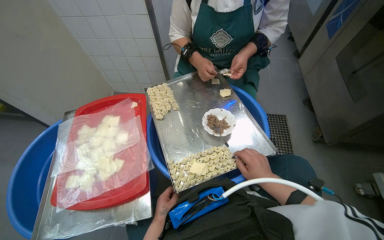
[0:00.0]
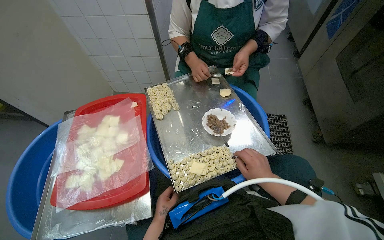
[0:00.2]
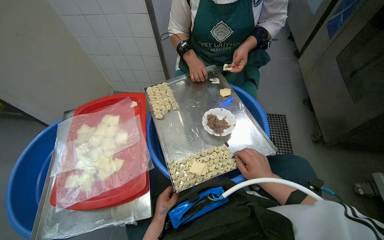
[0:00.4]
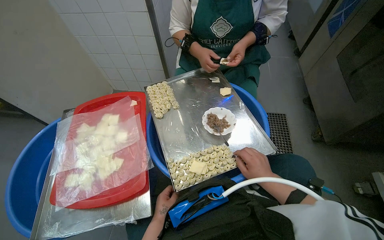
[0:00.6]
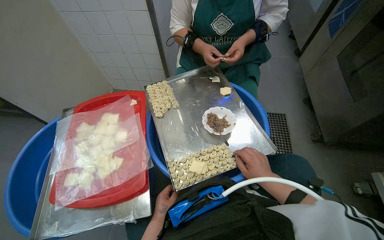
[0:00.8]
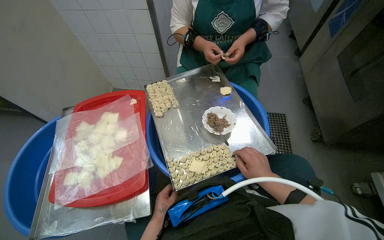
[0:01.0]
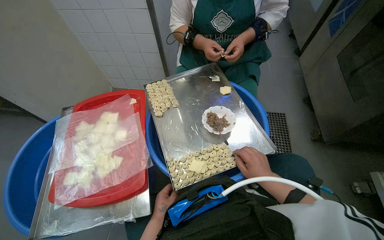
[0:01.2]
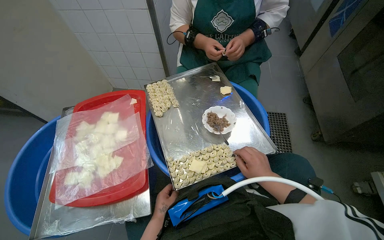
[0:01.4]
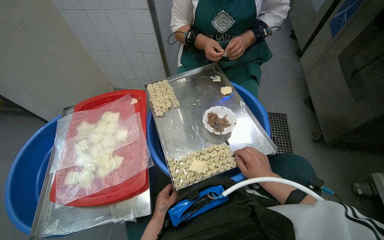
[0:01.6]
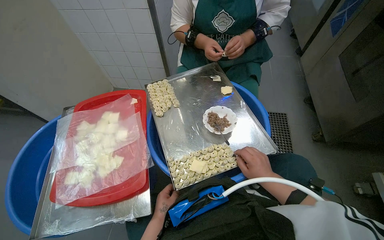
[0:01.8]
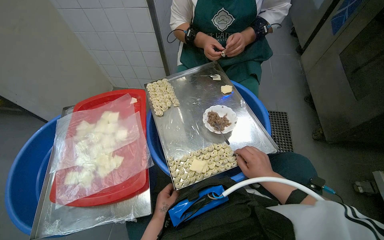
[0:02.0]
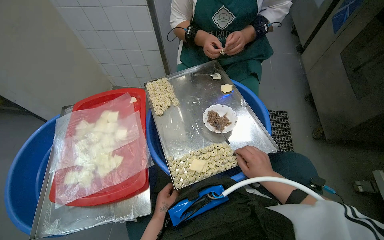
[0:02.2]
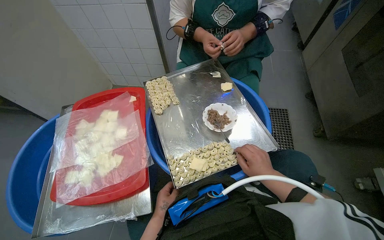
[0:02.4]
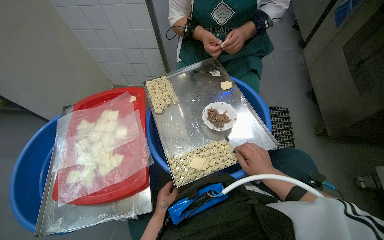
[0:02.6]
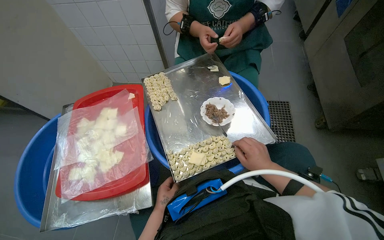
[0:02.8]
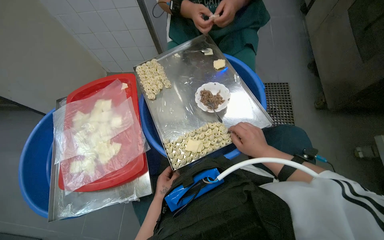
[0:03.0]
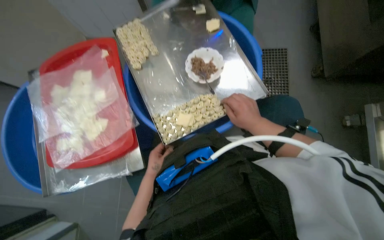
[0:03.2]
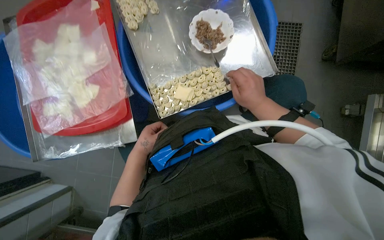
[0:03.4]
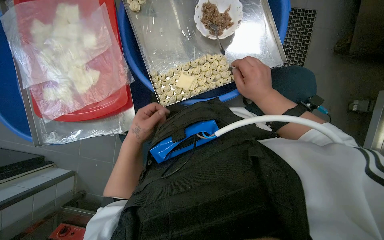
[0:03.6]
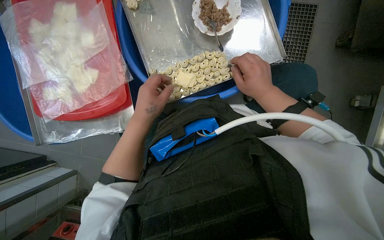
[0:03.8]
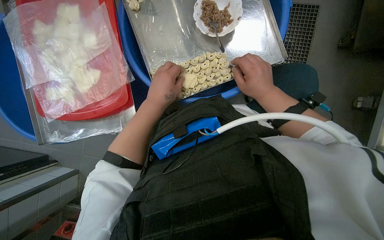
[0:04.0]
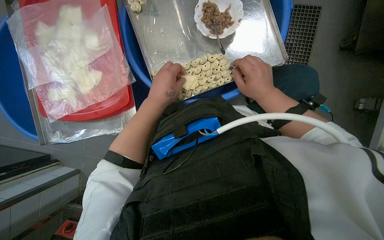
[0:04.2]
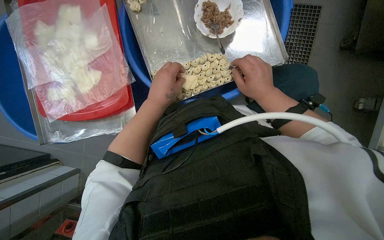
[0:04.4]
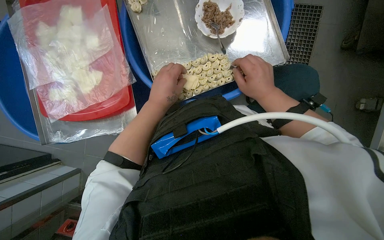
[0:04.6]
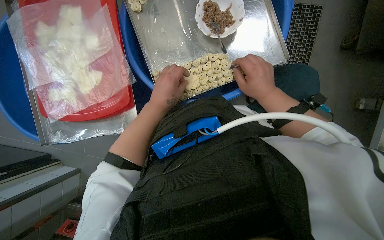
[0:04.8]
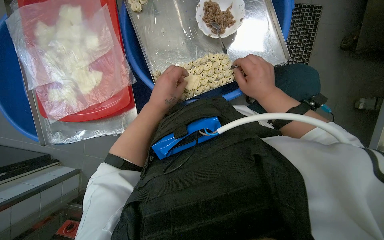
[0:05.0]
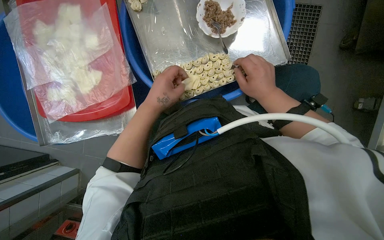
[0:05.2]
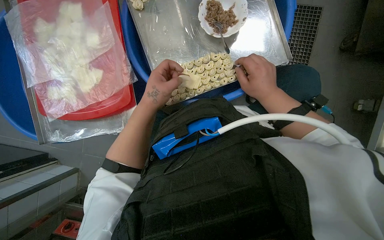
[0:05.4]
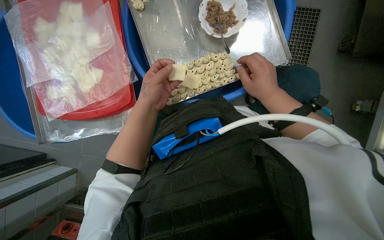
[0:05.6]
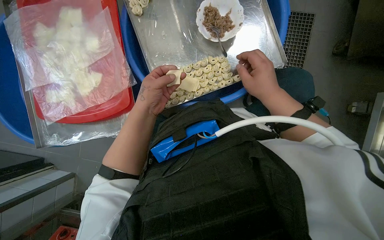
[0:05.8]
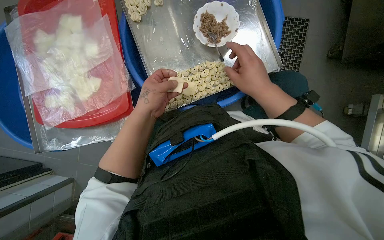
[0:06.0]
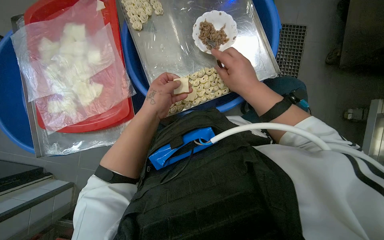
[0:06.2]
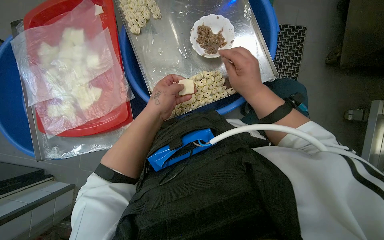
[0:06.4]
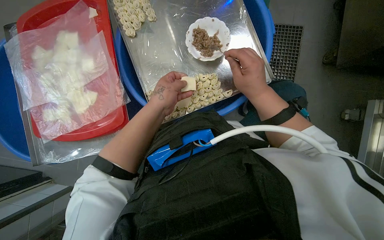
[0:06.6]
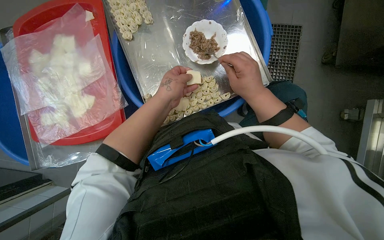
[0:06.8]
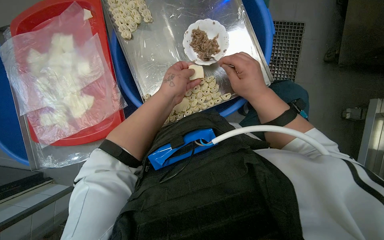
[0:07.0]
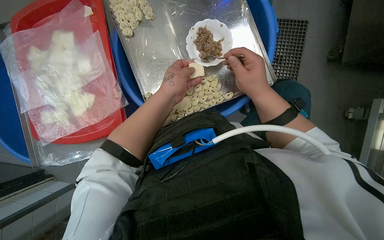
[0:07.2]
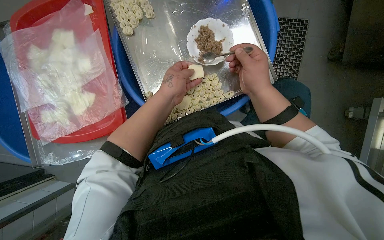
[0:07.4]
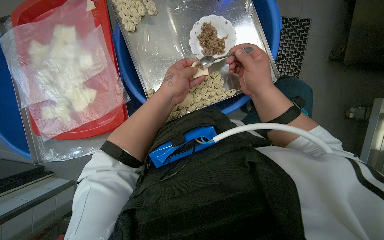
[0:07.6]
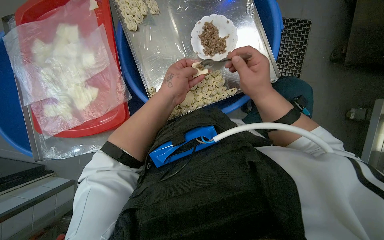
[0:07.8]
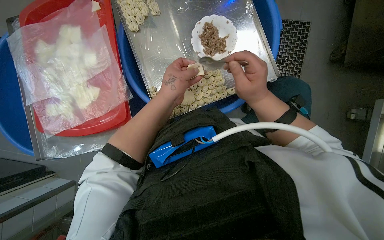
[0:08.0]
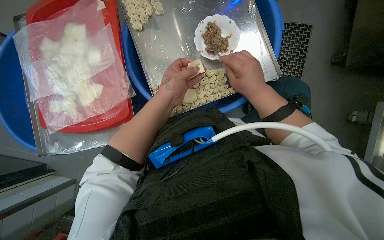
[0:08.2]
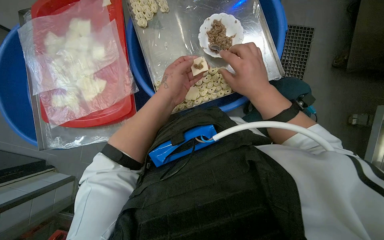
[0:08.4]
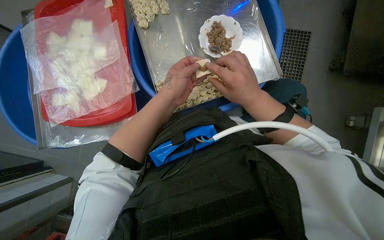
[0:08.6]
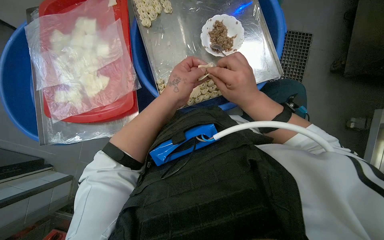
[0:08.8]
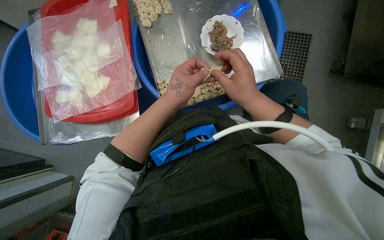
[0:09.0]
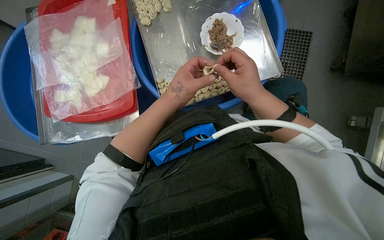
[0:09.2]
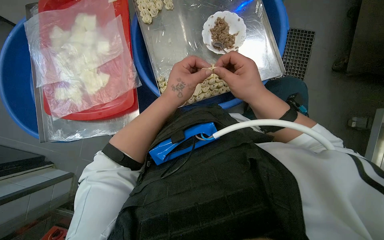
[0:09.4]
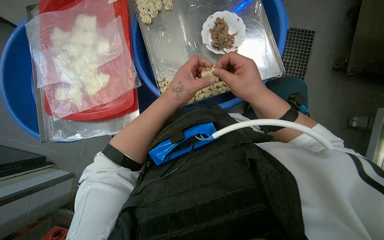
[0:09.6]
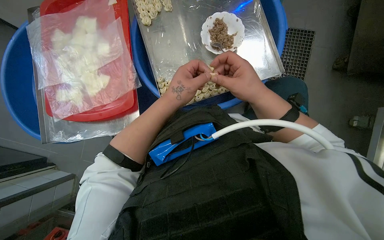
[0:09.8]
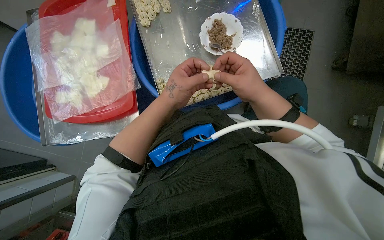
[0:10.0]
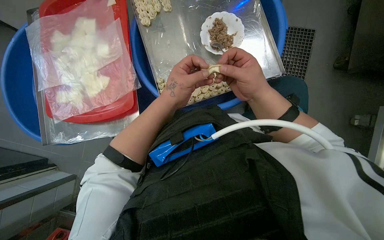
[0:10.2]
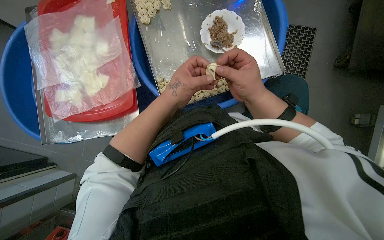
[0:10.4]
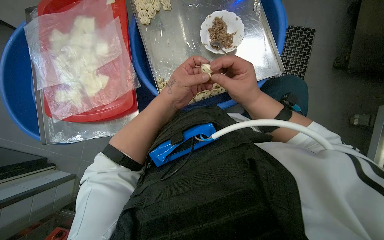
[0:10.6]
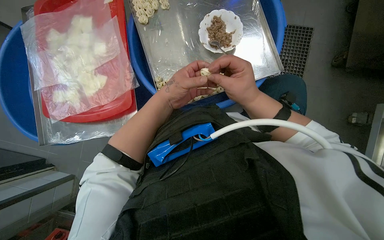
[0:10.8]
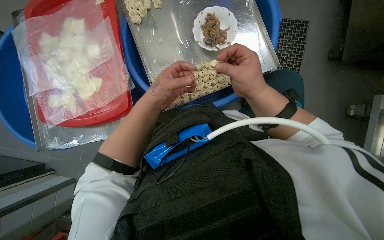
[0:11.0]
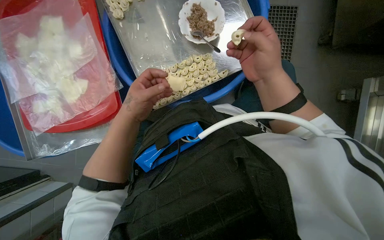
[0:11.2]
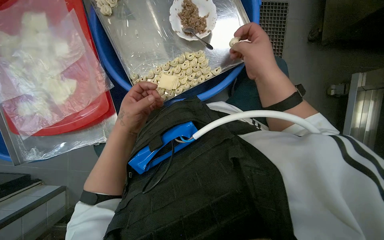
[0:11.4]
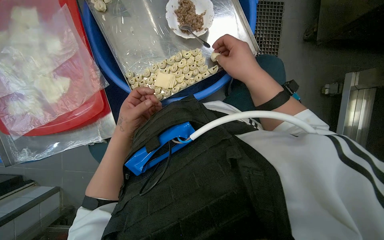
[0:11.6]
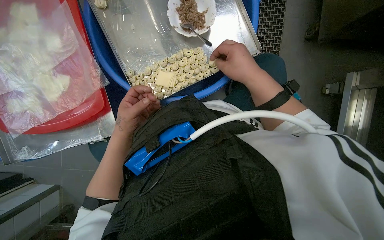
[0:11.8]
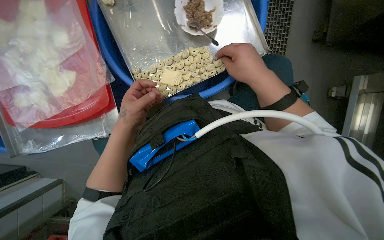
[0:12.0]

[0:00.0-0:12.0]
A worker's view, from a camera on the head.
Job: preparing food.
The whole recording: Making dumplings with meat filling. The worker picks up dough, fills it with meat, folds it, and places the finished dumpling on a tray.
0:00.0 to 0:03.0: The hands make small movements and keep their place.
0:03.0 to 0:04.4: The wearer looks some 25 degrees further downward.
0:04.4 to 0:06.0: The hands make small movements and keep their place.
0:09.0 to 0:10.4: The hands make small movements and keep their place.

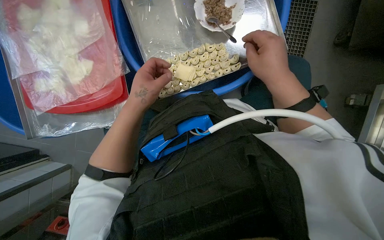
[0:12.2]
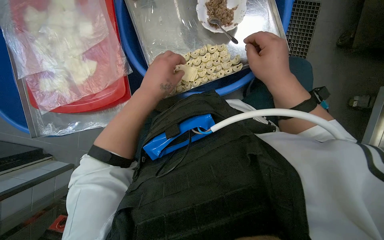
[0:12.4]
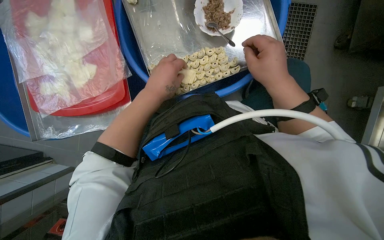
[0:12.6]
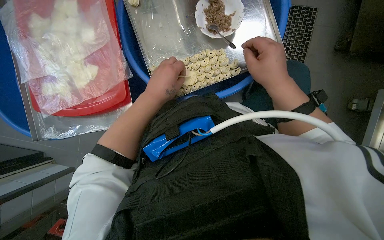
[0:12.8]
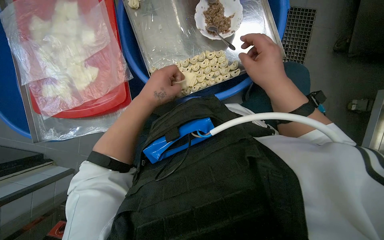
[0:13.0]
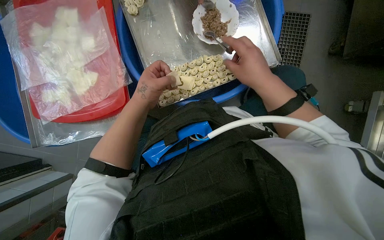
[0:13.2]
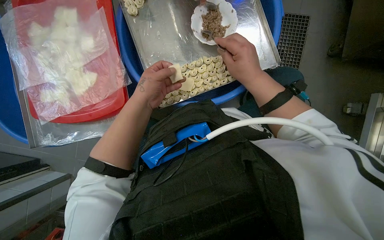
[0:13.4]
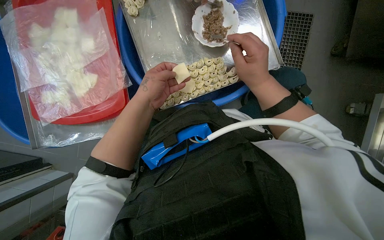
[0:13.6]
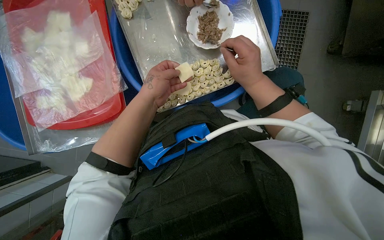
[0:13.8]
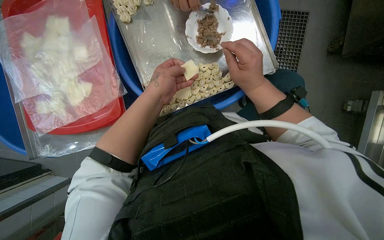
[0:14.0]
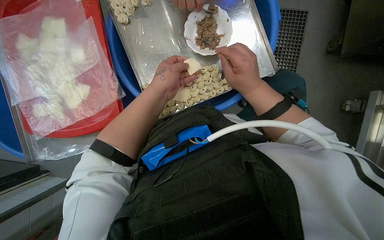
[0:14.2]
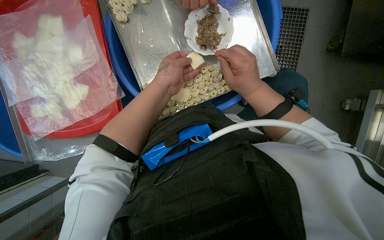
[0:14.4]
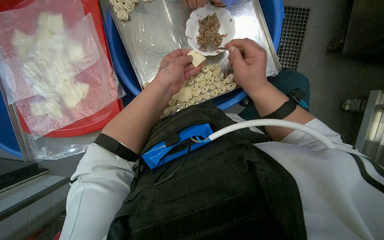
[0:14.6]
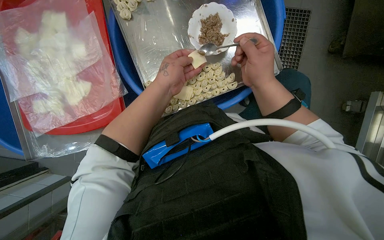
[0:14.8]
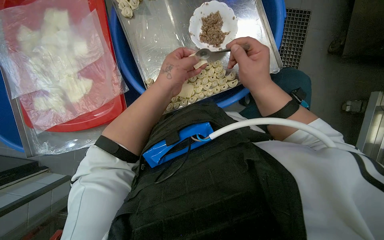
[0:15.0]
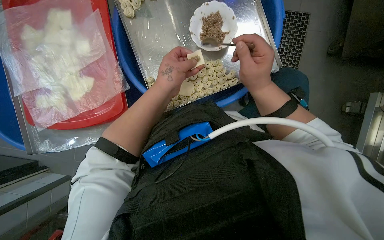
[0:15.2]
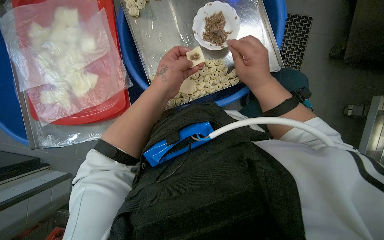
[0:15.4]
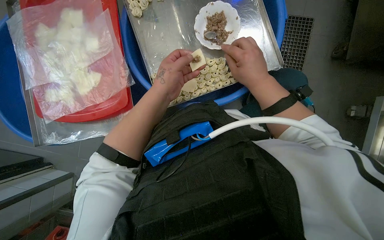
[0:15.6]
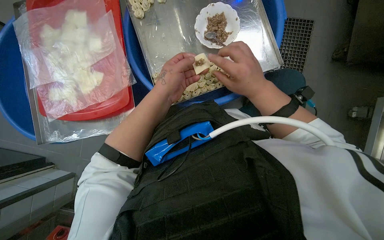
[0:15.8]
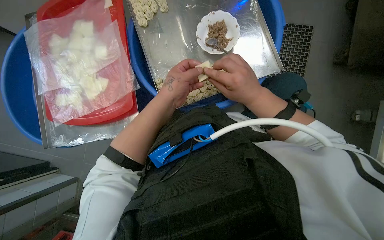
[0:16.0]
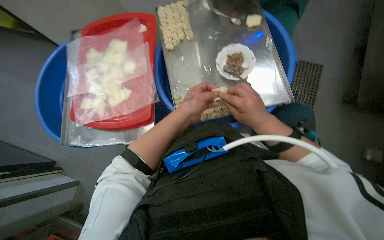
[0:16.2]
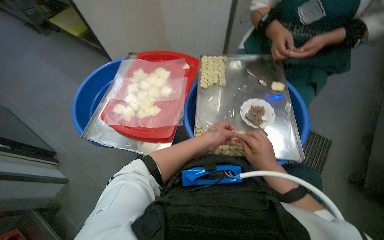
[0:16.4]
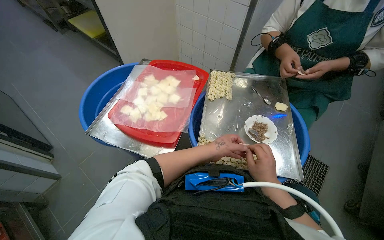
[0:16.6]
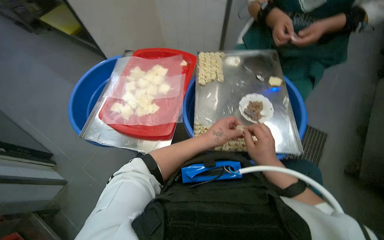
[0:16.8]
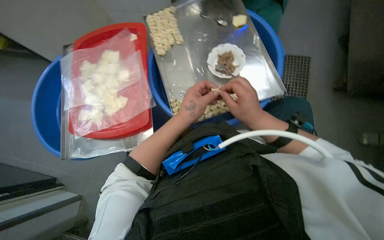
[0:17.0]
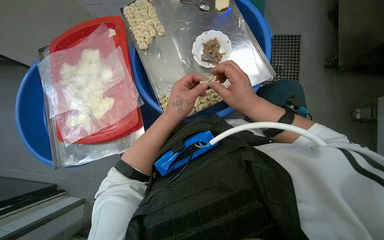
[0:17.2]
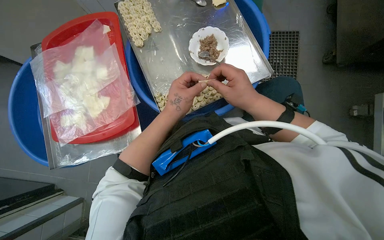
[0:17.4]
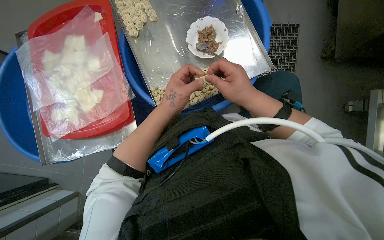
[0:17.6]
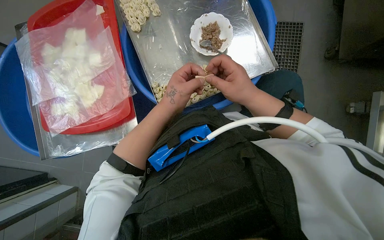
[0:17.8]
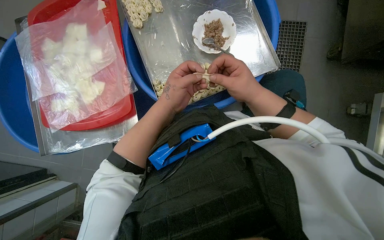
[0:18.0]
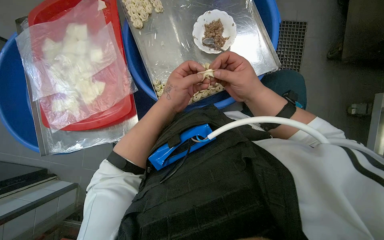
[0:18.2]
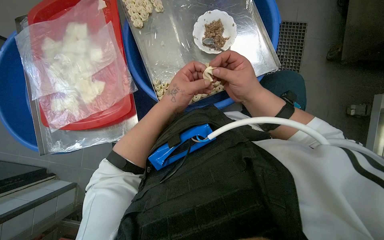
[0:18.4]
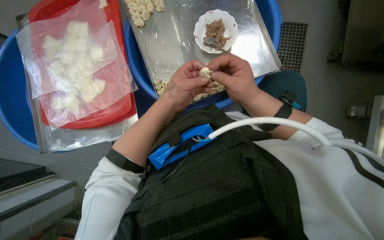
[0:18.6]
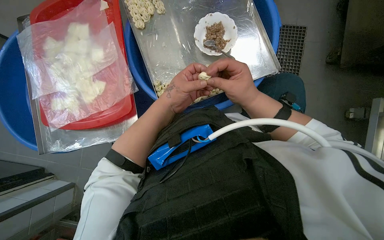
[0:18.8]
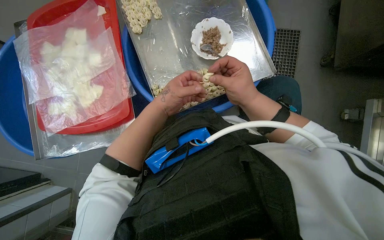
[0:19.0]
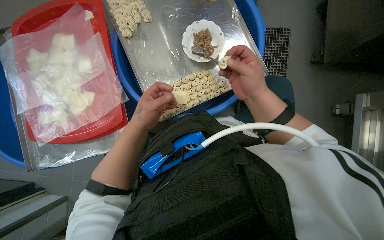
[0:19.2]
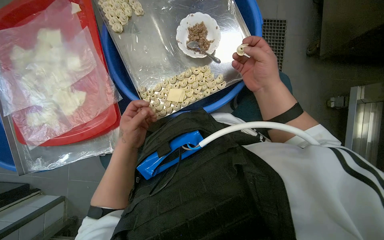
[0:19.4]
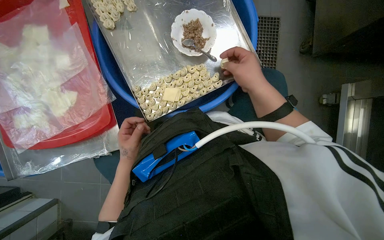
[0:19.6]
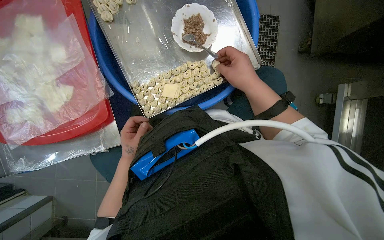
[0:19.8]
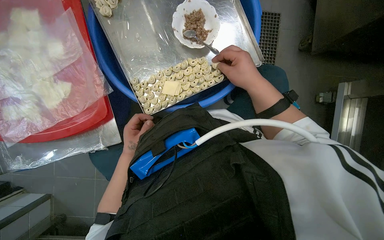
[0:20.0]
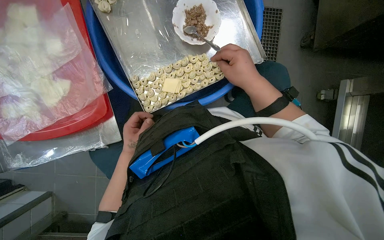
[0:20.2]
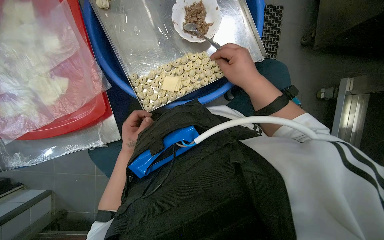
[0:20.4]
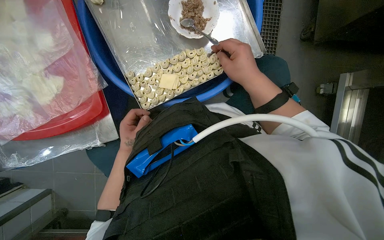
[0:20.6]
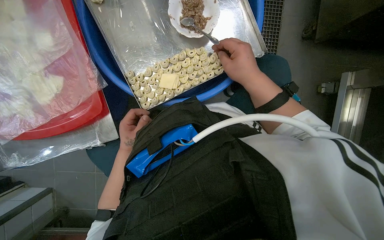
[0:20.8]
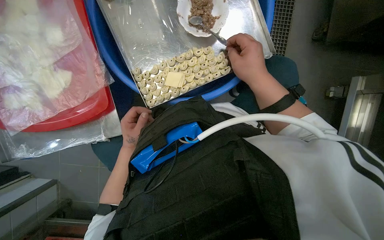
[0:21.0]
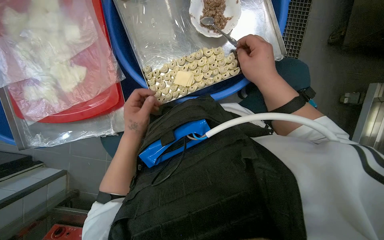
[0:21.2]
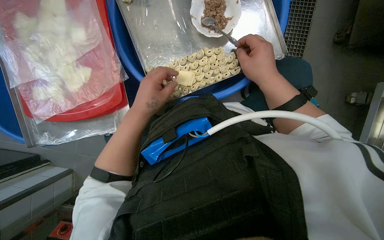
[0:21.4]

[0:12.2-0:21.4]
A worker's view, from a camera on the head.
Job: preparing food.
The whole recording: Making dumplings with meat filling. The worker picks up dough, fills it with meat, folds it, and places the finished dumpling on a tray.
0:12.2 to 0:13.8: The hands make small movements and keep their place.
0:13.8 to 0:15.2: The hands work in one place, with small movements.
0:15.2 to 0:16.8: The view tilts some 25 degrees upward. Everything in view rotates approximately 25 degrees clockwise.
0:16.8 to 0:18.4: The view tilts some 20 degrees downward.
0:18.4 to 0:19.8: The left hand travels down the picture, farther from the camera and to the left by about 20 cm.
0:19.8 to 0:21.4: The left hand moves nearer to the camera and up the picture, roughly 15 cm.
